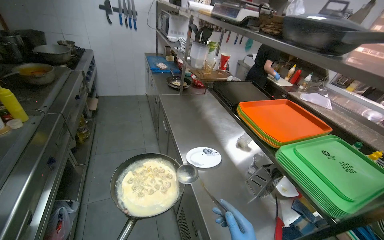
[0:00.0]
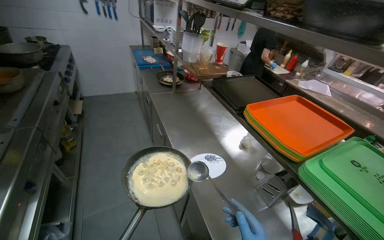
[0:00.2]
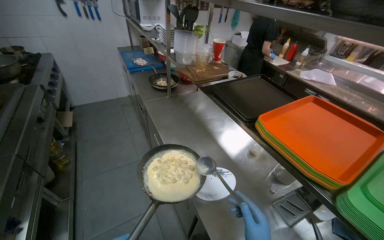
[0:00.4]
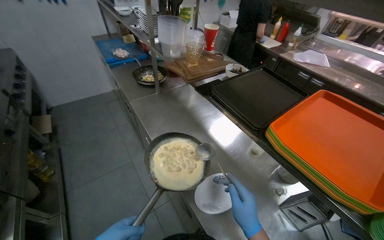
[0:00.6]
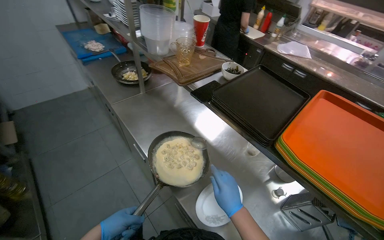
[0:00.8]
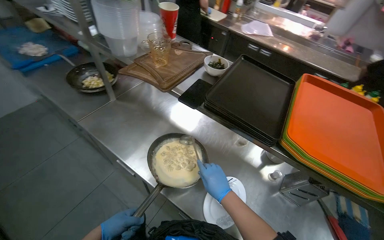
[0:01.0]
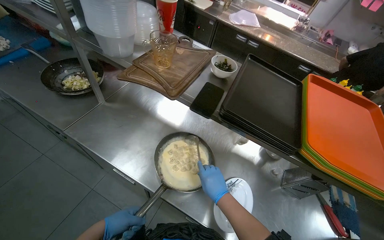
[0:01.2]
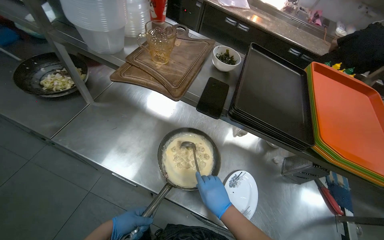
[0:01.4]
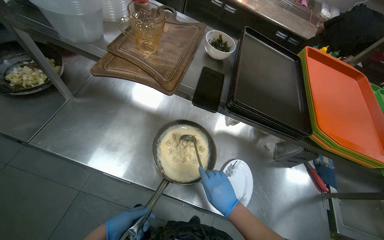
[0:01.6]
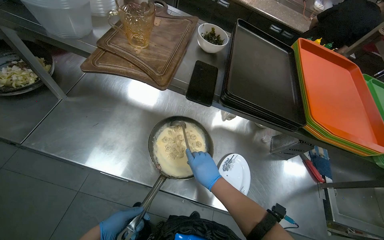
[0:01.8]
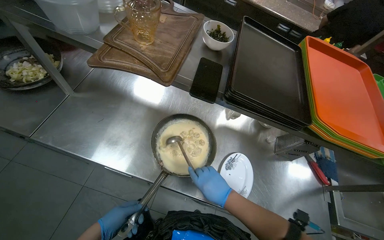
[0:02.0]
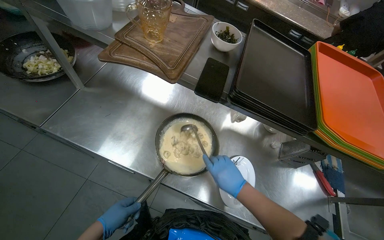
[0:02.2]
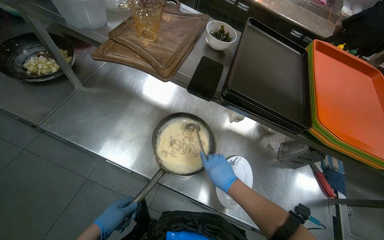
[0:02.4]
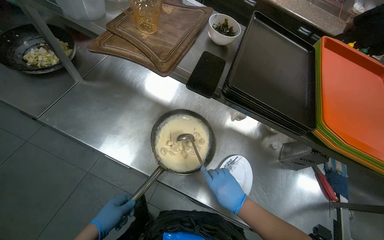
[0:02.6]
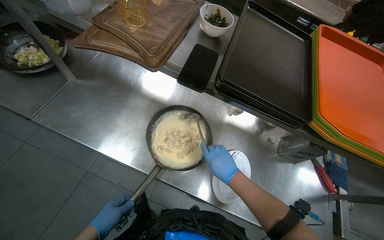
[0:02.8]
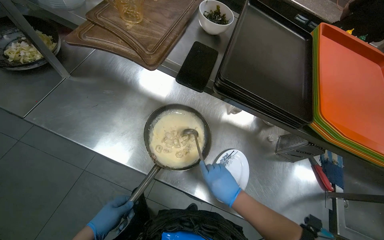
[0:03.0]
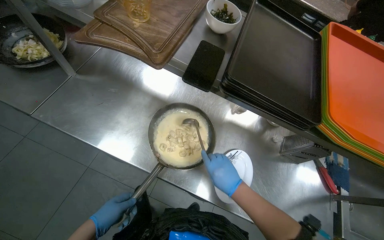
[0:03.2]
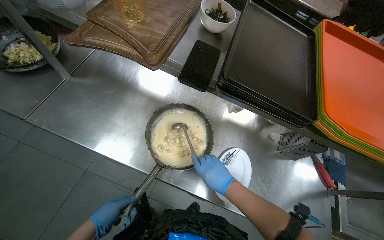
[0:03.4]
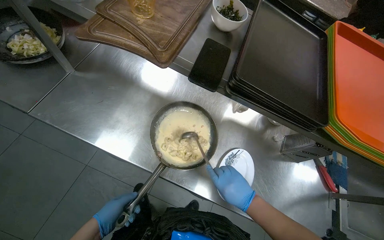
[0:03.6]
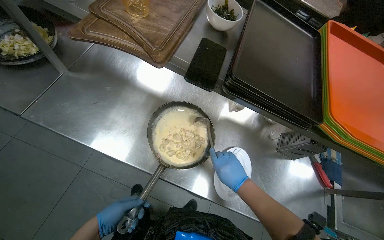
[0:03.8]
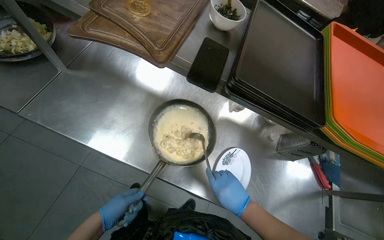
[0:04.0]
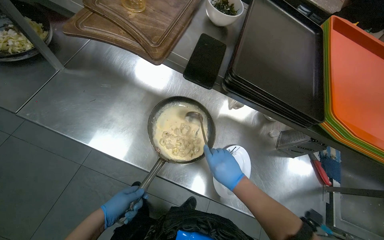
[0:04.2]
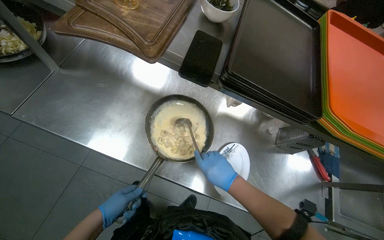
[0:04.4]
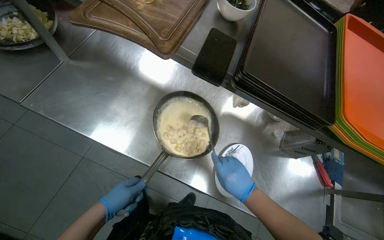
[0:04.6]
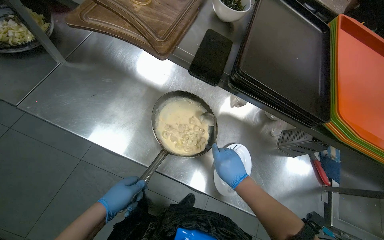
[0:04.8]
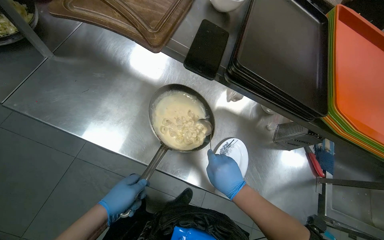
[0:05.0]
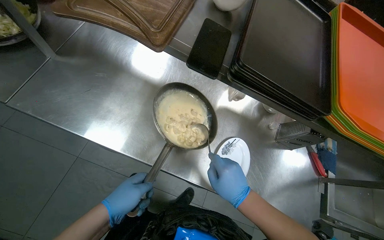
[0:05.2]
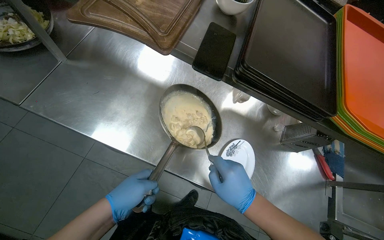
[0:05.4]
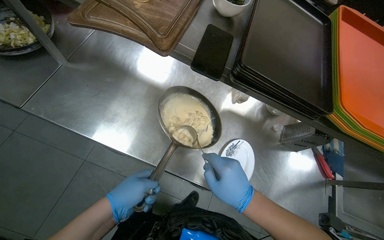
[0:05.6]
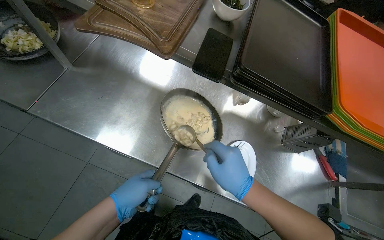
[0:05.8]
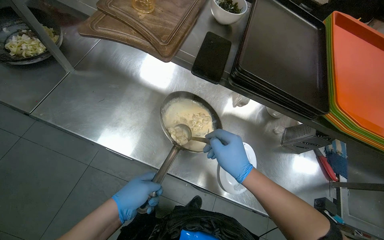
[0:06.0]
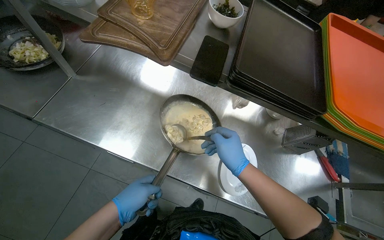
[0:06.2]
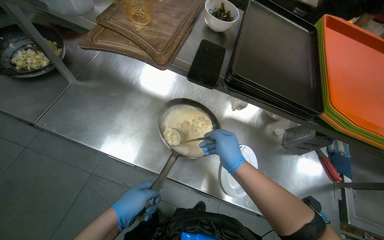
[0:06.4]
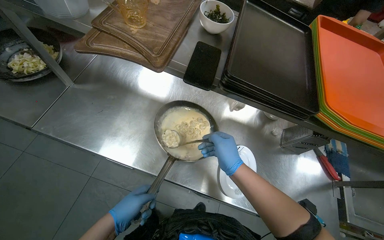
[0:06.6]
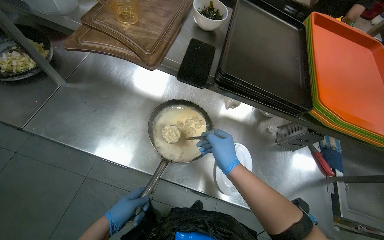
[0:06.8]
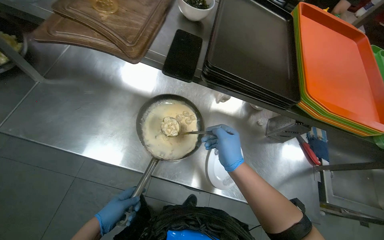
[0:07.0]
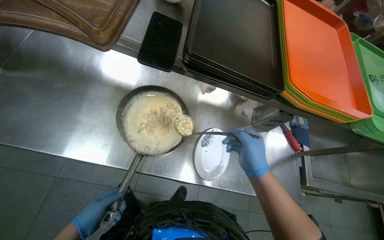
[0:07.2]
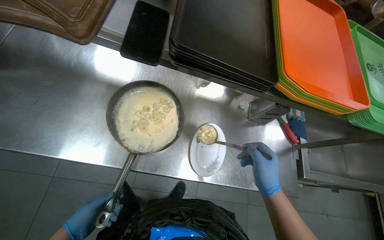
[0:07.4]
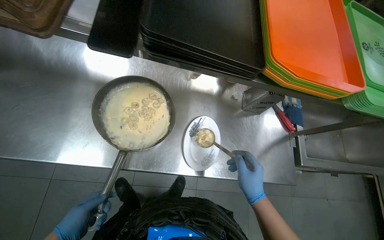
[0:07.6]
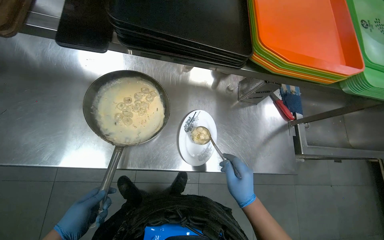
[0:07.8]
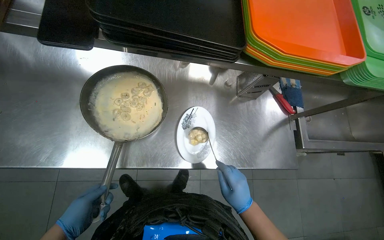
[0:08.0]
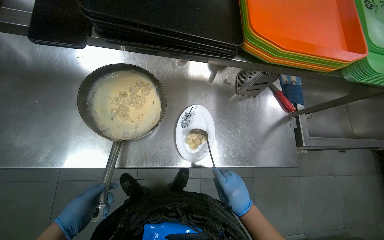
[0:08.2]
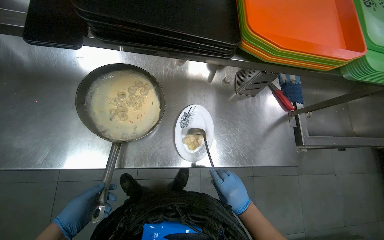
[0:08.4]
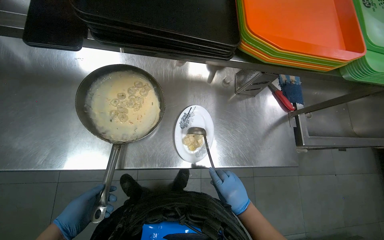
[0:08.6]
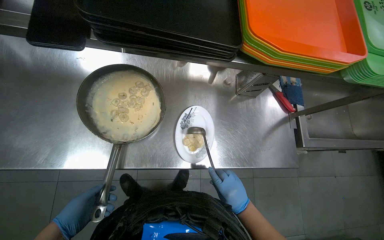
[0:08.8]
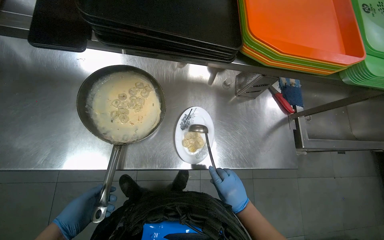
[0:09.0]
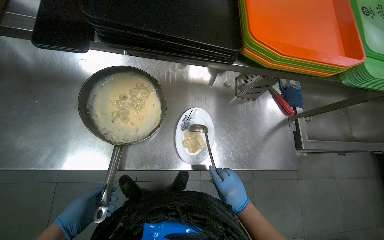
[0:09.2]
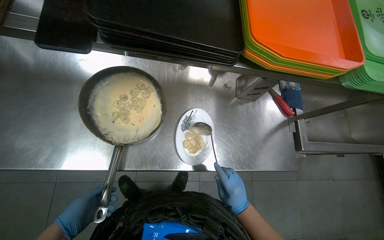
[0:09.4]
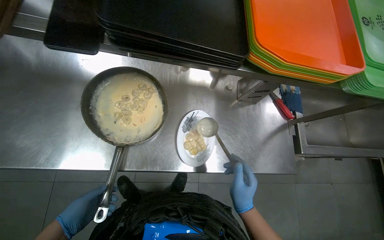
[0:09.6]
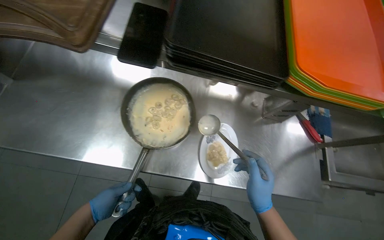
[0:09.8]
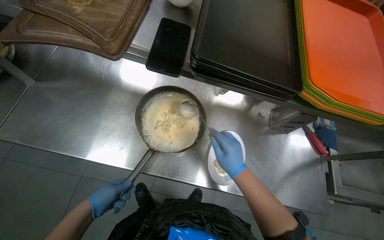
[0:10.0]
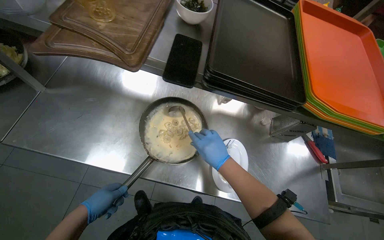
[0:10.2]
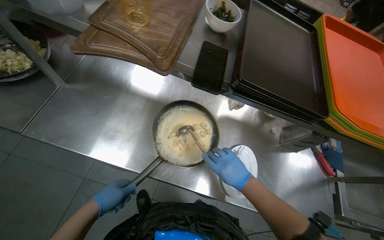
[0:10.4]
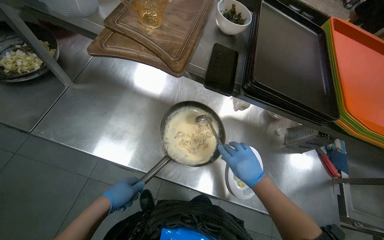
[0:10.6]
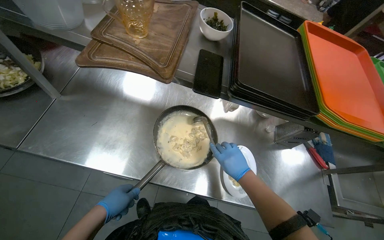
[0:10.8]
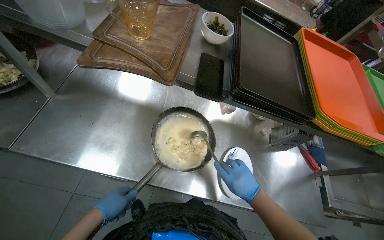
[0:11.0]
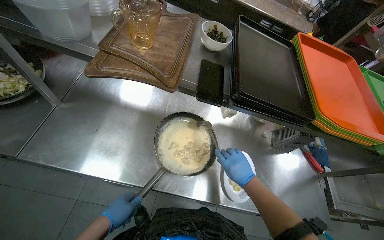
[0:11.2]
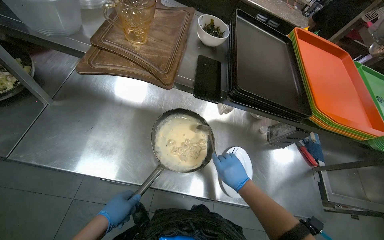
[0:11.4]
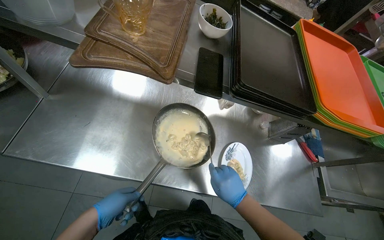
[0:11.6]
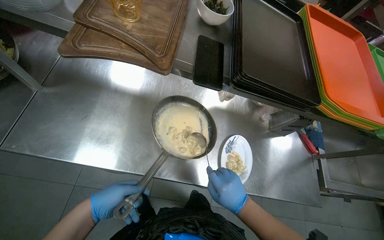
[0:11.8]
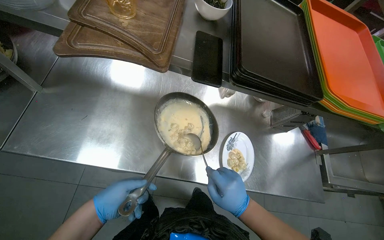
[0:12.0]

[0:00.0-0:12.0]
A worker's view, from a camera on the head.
Job: preparing food.
The whole recording: Preparing food from pan. The worker scoops food from a pan and places it onto a plate.
0:00.0 to 0:01.6: The head travels roughly 90 cm. The head rotates approximately 55 degrees to the right. The camera pitches downward, by some 30 degrees.
0:01.6 to 0:04.4: The hands make small movements and keep their place.
0:04.4 to 0:06.0: The left hand travels nearer to the camera by roughly 10 cm.
0:06.0 to 0:07.6: The right hand goes some 15 cm down the picture. The left hand goes about 15 cm farther from the camera and down the picture.
0:07.6 to 0:09.0: The right hand moves down the picture and farther from the camera, approximately 15 cm.
0:09.0 to 0:10.4: The right hand is displaced up the picture by some 20 cm.
0:10.4 to 0:12.0: The right hand moves nearer to the camera, some 10 cm.

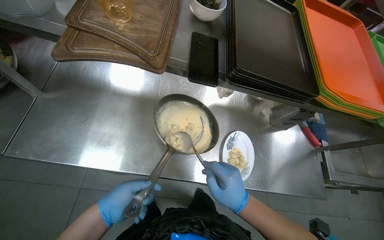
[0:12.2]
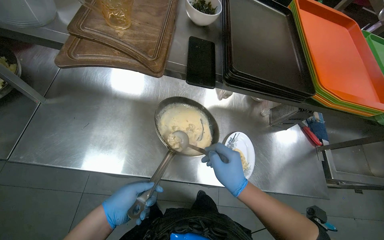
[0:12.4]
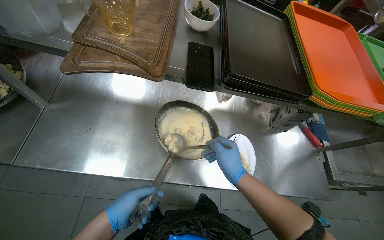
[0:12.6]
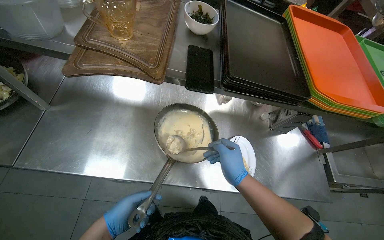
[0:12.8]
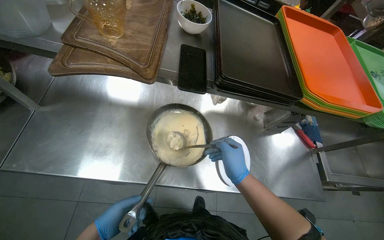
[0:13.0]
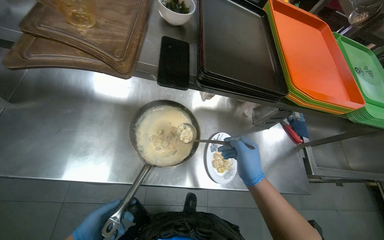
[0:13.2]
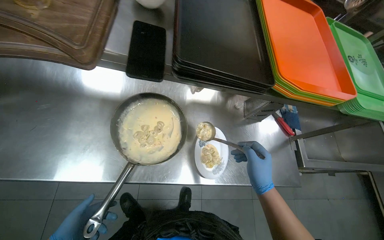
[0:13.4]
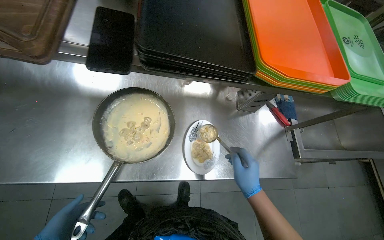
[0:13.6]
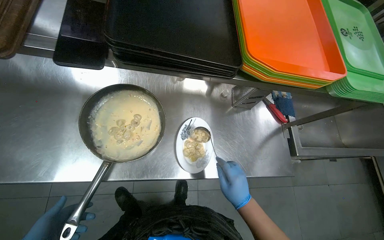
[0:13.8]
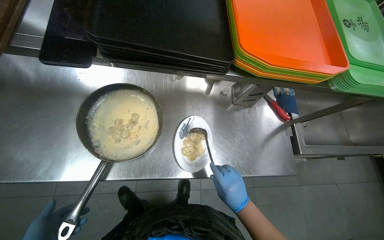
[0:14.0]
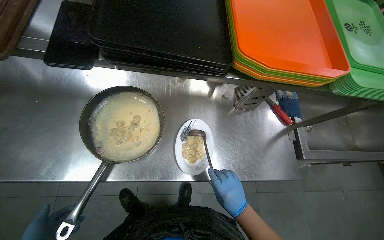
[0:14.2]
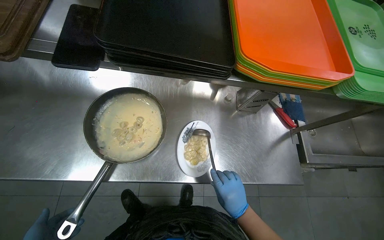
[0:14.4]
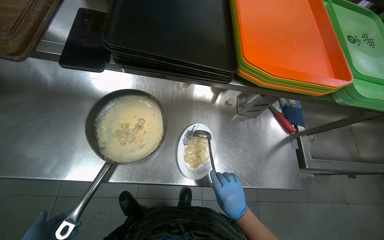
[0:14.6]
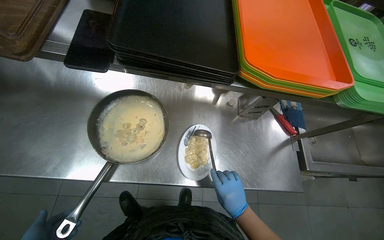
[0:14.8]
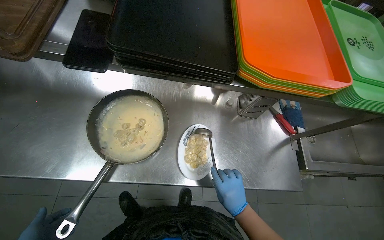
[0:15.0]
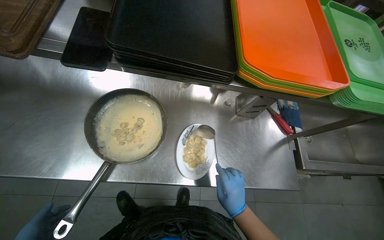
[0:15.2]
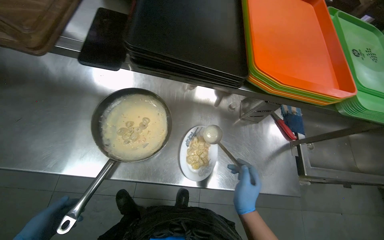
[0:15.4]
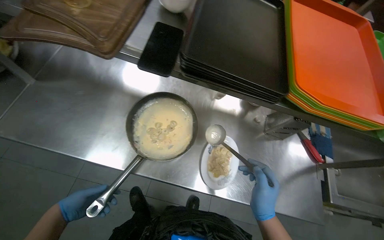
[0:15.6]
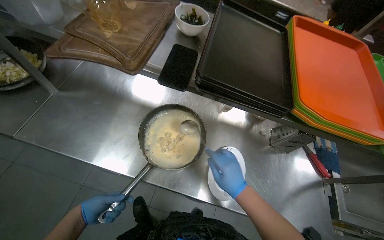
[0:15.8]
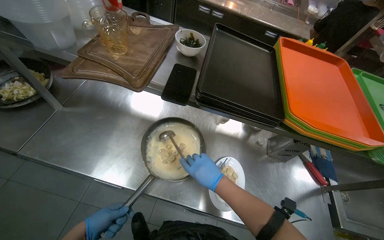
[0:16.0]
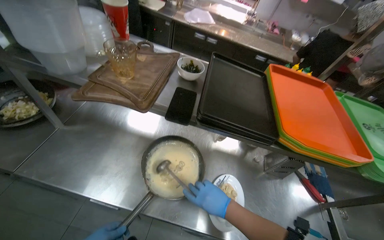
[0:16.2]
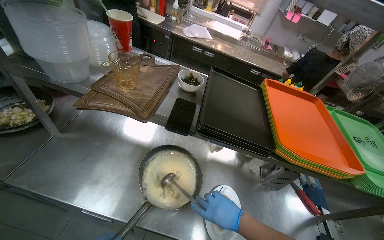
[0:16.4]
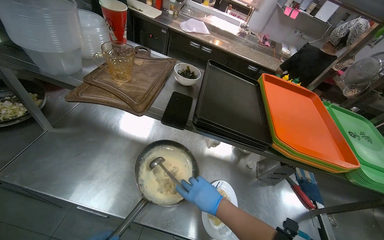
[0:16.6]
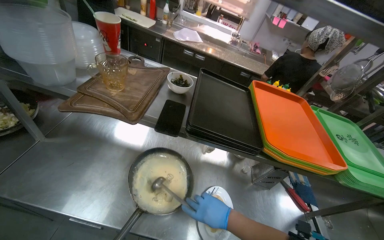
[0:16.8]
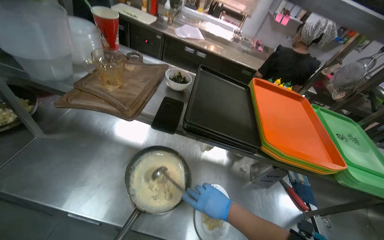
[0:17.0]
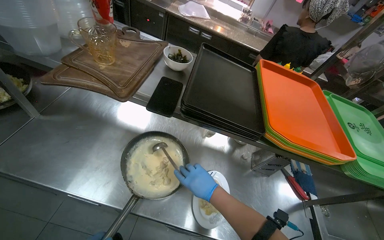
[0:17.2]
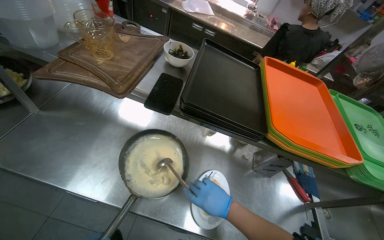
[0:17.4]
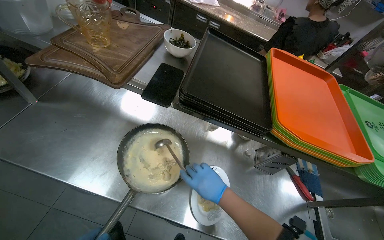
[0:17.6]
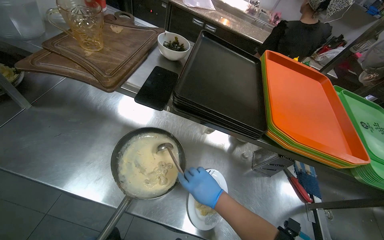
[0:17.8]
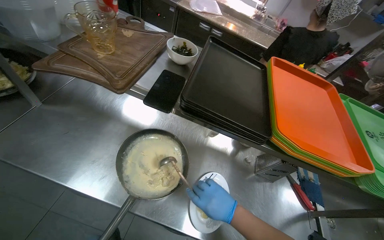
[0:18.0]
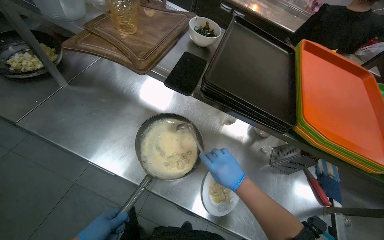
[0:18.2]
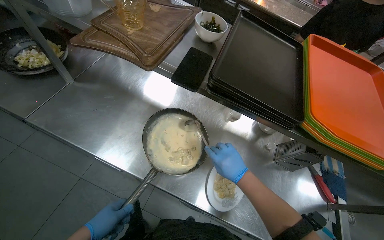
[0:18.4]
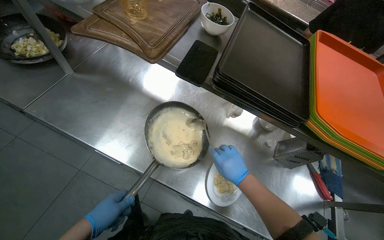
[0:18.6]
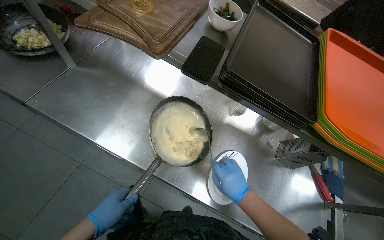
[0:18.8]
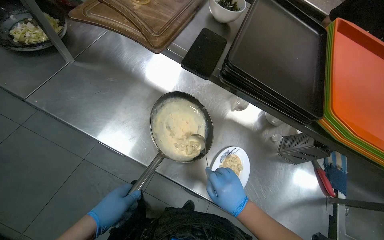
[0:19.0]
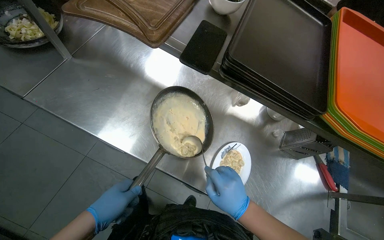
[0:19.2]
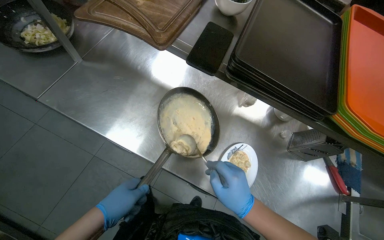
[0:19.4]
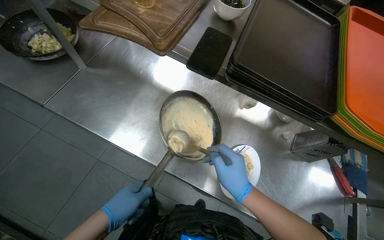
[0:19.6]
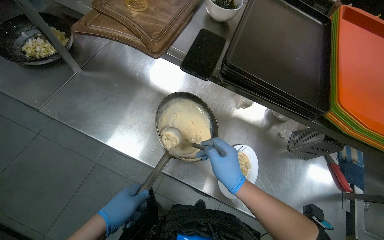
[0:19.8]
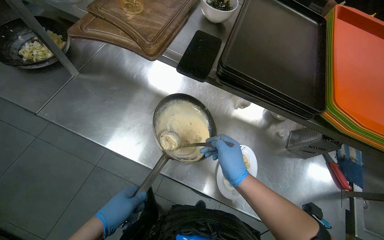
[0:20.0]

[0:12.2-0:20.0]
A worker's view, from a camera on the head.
Job: preparing food.
The whole recording: Preparing food from pan. The worker scoops food from a pan and places it onto a plate.
0:12.2 to 0:13.8: The right hand travels farther from the camera by roughly 10 cm.
0:15.4 to 0:16.8: The view tilts approximately 25 degrees upward.
0:16.8 to 0:18.4: The wearer looks roughly 10 degrees further downward.
